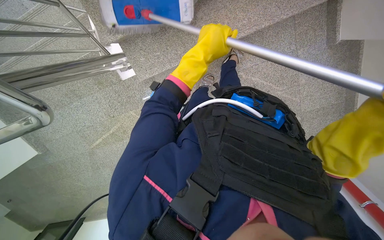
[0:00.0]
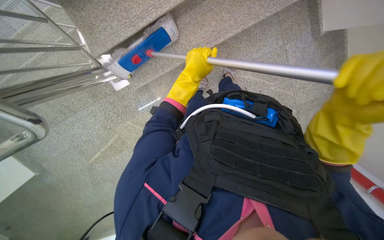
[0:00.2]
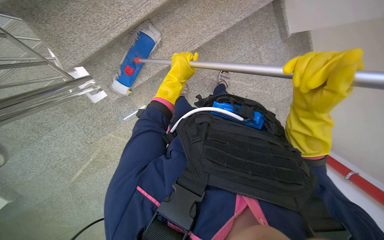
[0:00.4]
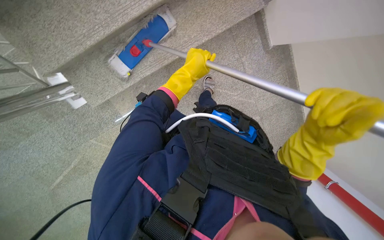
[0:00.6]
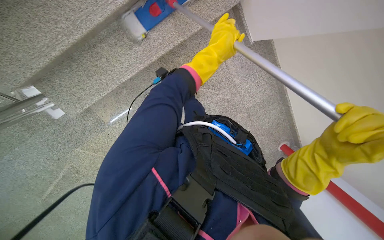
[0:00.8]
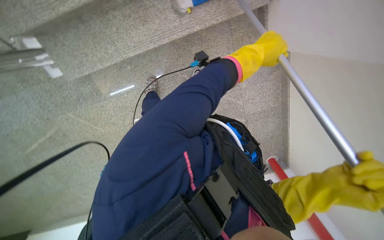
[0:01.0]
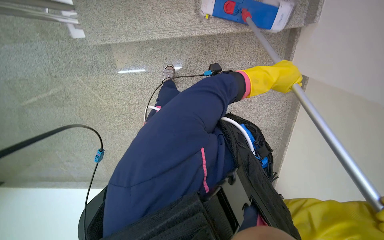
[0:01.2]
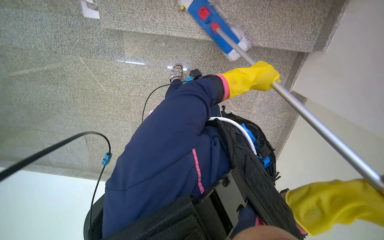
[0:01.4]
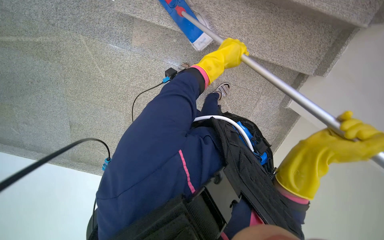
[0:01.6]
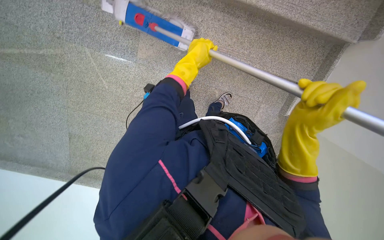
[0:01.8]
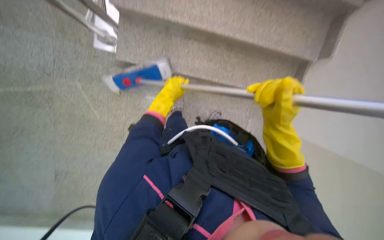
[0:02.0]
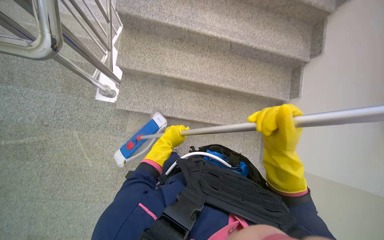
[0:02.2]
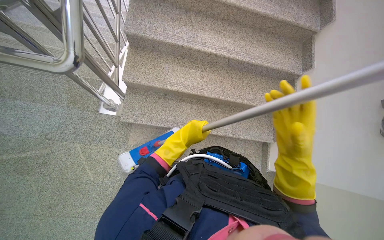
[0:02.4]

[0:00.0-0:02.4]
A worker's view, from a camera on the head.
Job: mopping floor.
The whole recording: Mopping stairs. The worker mops the stairs and landing with a long-handled mop.
0:01.2 to 0:02.4: The wearer moves roughly 50 cm. The camera sweeps to the right, by roughly 25 degrees. The view tips upward by some 35 degrees.

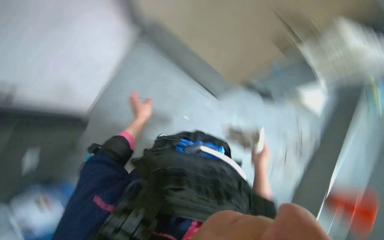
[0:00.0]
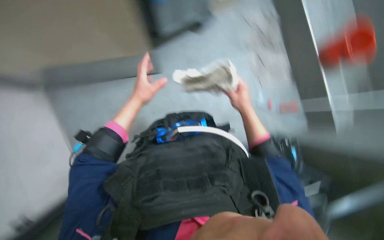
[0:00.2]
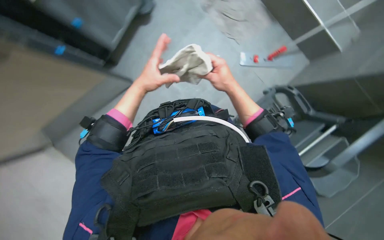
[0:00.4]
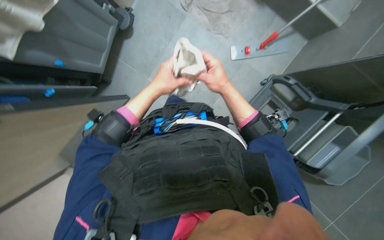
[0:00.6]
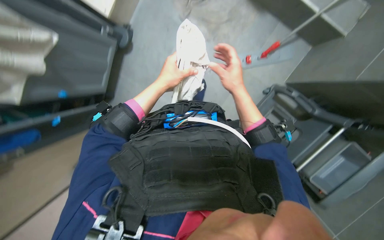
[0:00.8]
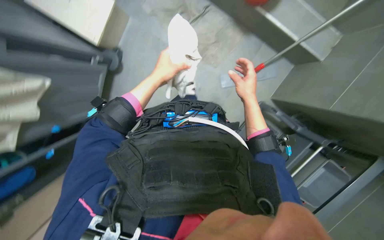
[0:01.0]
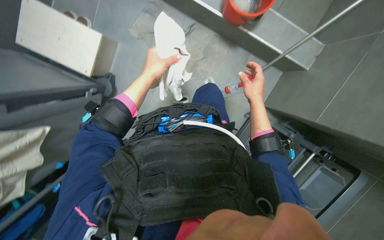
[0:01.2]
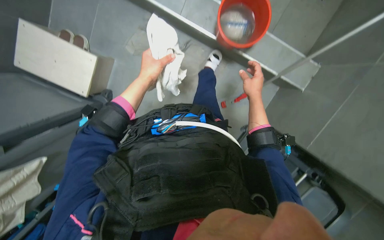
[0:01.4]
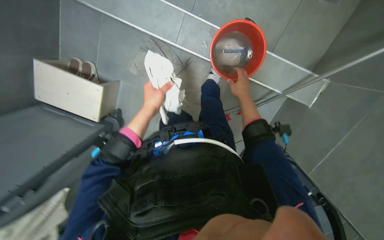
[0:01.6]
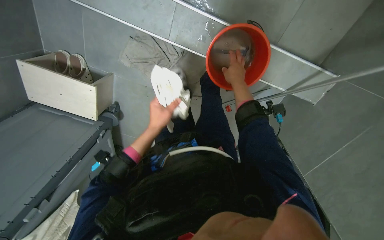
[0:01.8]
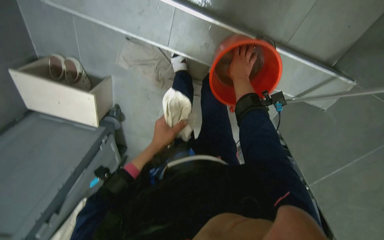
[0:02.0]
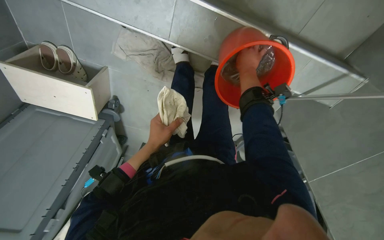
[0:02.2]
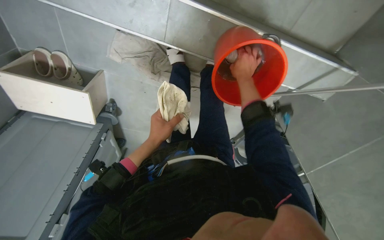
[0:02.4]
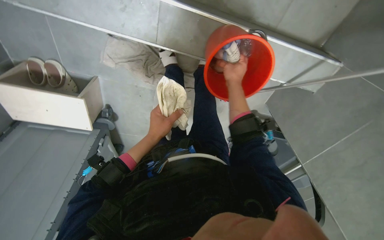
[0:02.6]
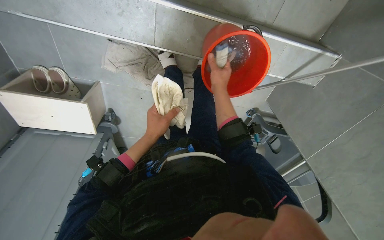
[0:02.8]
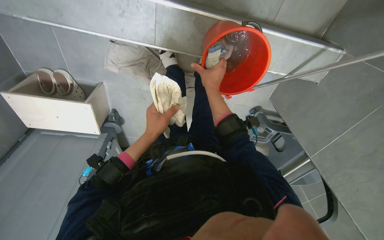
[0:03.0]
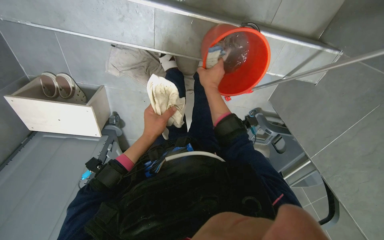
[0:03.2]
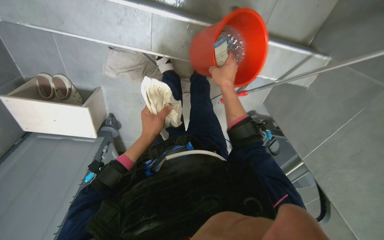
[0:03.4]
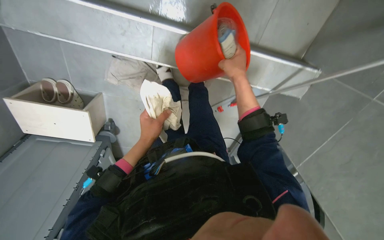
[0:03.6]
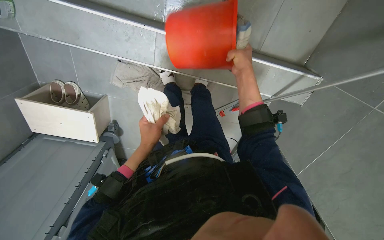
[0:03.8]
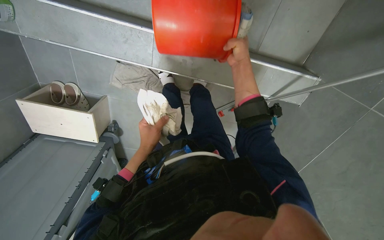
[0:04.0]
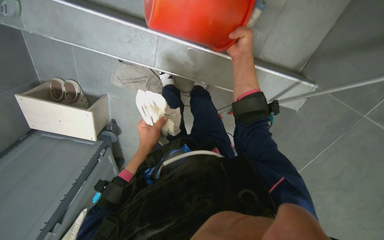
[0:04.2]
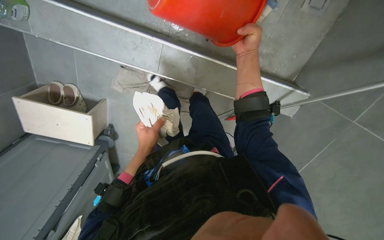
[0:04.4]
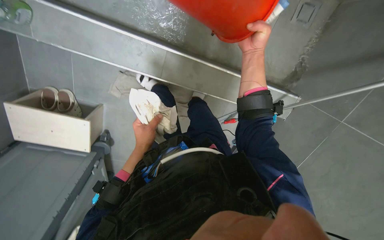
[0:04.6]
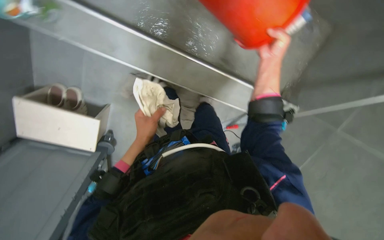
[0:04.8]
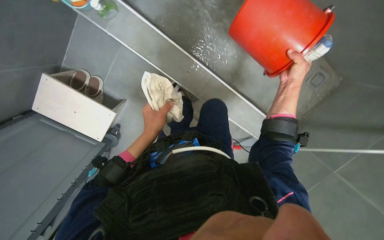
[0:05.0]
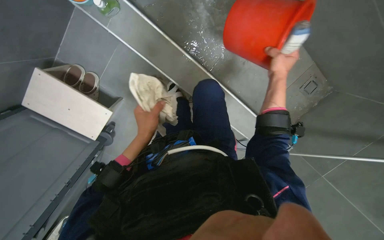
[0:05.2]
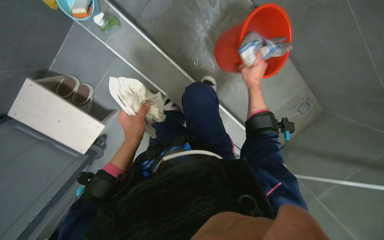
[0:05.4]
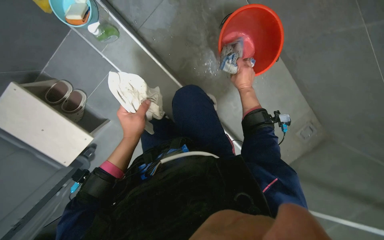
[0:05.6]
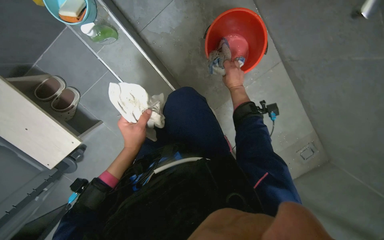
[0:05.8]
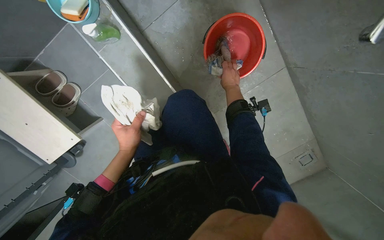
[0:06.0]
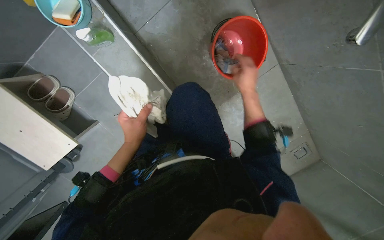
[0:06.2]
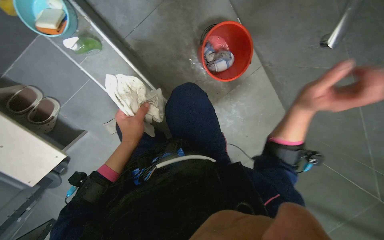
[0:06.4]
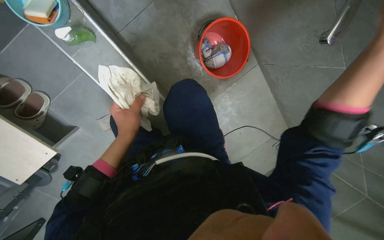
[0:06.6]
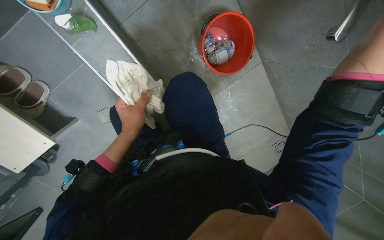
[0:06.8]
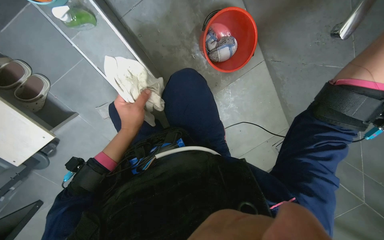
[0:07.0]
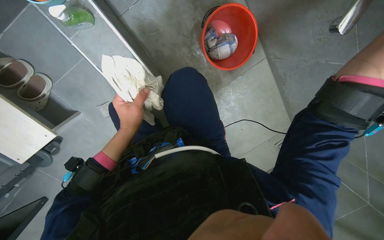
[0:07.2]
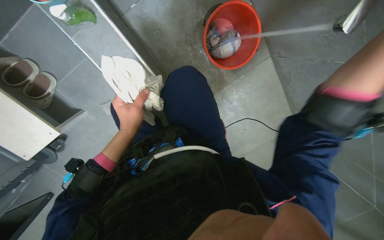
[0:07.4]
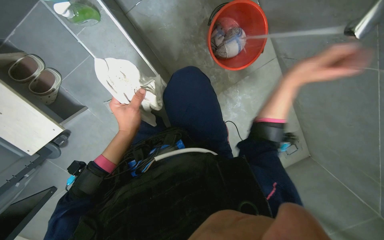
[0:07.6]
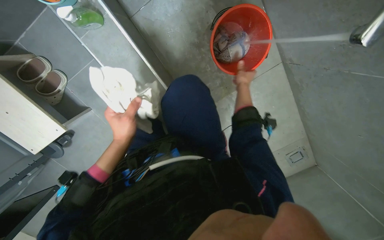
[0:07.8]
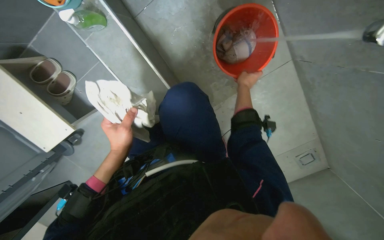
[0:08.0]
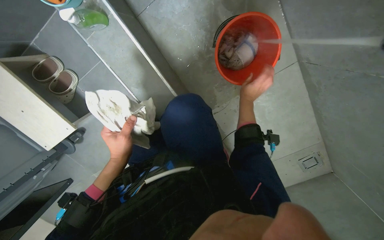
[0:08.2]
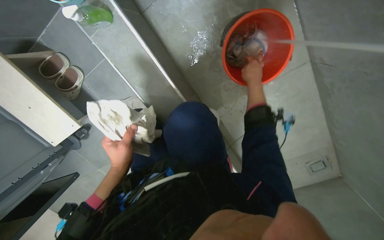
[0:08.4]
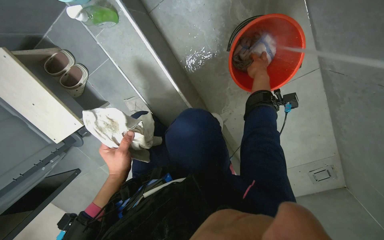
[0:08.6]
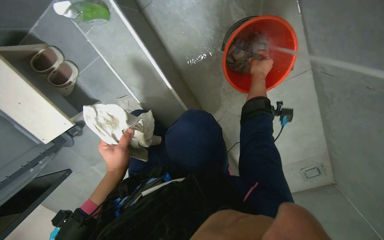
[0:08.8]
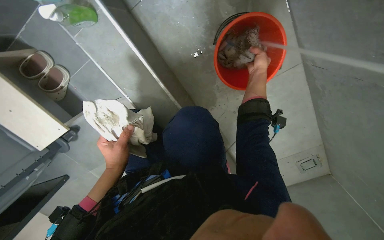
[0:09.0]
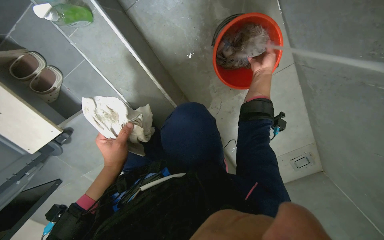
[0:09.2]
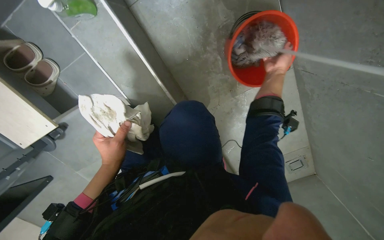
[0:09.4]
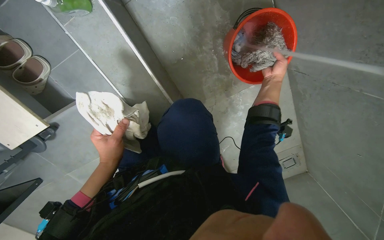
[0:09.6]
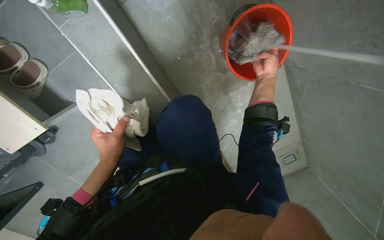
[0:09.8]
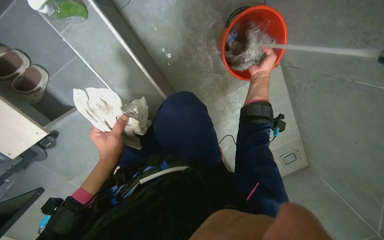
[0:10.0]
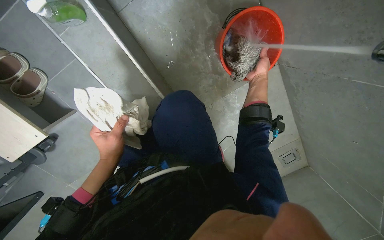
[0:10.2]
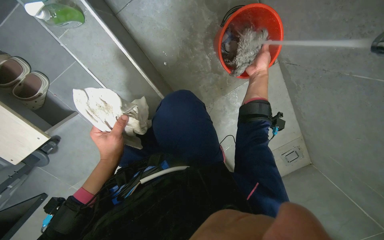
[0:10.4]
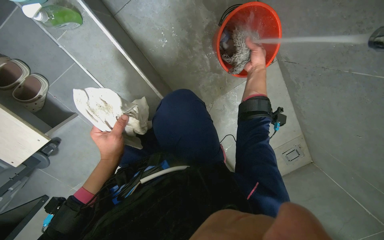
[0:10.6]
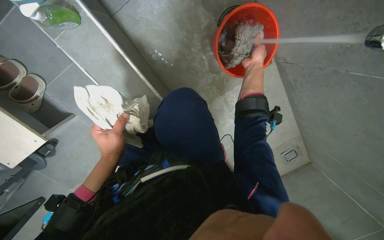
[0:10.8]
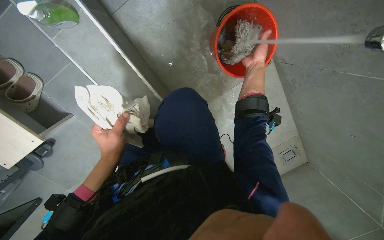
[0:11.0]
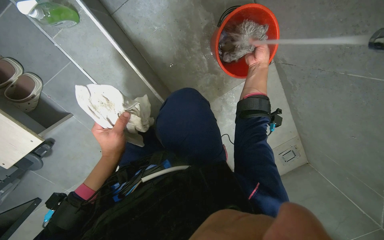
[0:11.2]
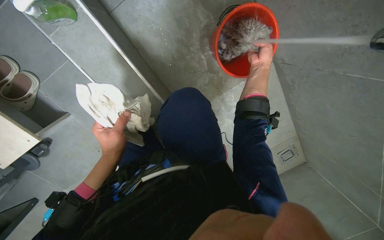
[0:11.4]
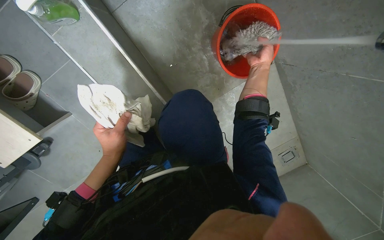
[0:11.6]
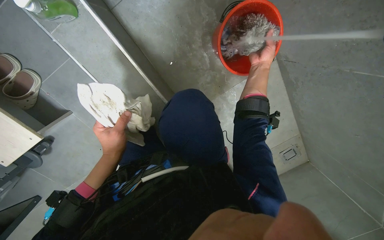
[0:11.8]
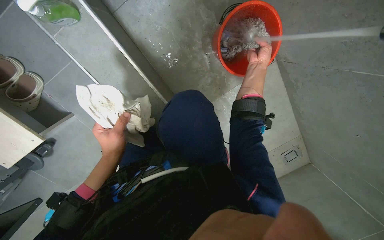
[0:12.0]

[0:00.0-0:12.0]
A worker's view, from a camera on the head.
Job: preparing cleaning supplies.
The whole recording: Cleaning mop head. The worker rinses, wrings, and brushes the mop head.
0:00.0 to 0:01.6: The wearer looks roughly 20 degrees further downward. The scene turns approximately 50 degrees counterclockwise in the picture.
0:01.6 to 0:03.0: The view tilts roughly 15 degrees downward. The right hand travels to the left by about 10 cm.
0:03.0 to 0:04.4: The right hand shifts some 20 cm up the picture and to the right.
0:07.6 to 0:09.0: The right hand travels farther from the camera and up the picture by approximately 30 cm.
0:09.0 to 0:10.4: The hands stay close to where they were, moving slightly.
0:10.4 to 0:12.0: The hands work in one place, with small movements.

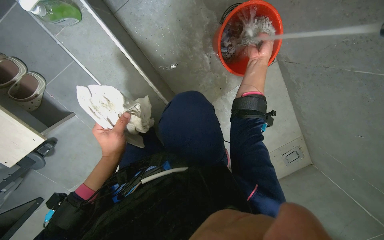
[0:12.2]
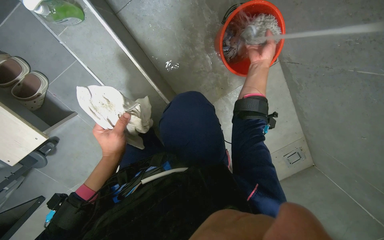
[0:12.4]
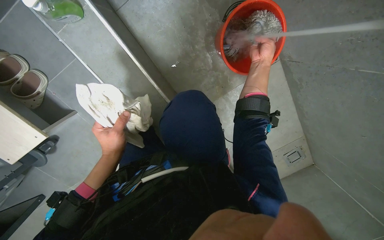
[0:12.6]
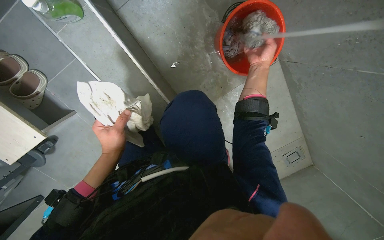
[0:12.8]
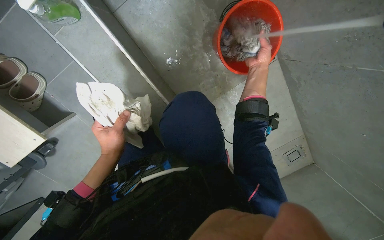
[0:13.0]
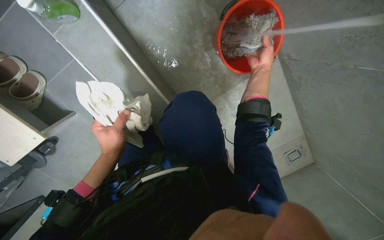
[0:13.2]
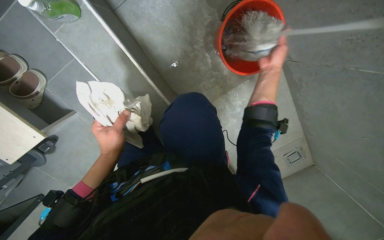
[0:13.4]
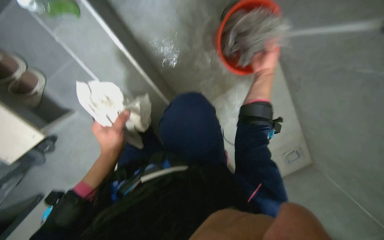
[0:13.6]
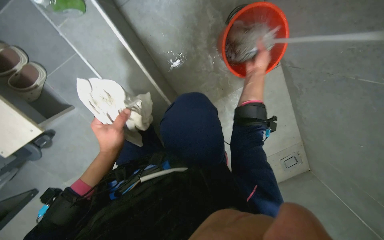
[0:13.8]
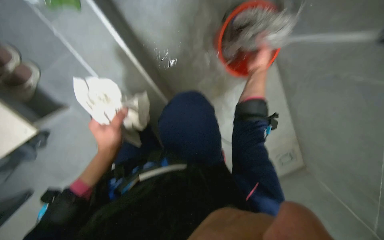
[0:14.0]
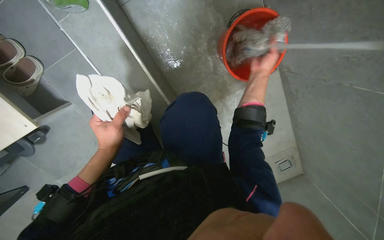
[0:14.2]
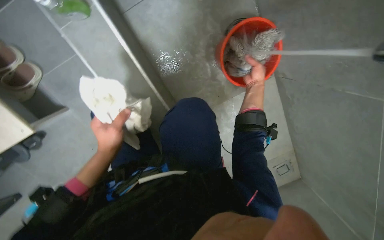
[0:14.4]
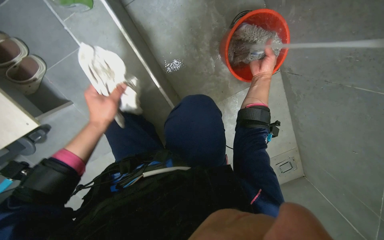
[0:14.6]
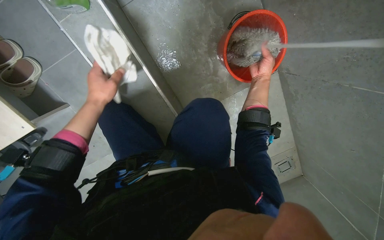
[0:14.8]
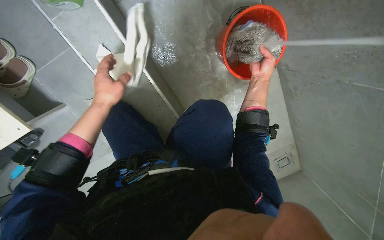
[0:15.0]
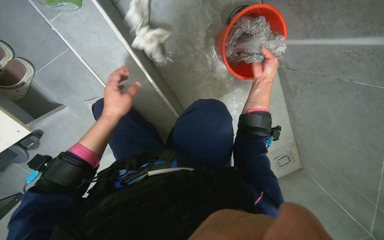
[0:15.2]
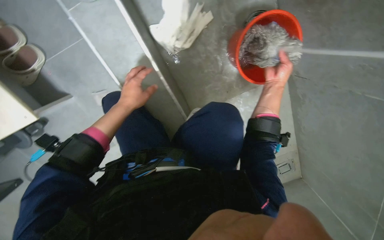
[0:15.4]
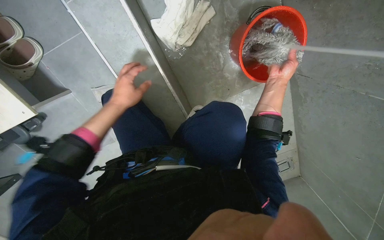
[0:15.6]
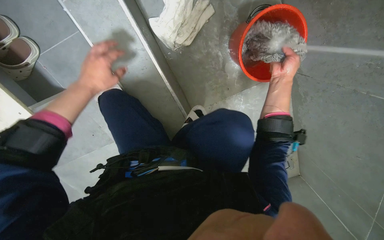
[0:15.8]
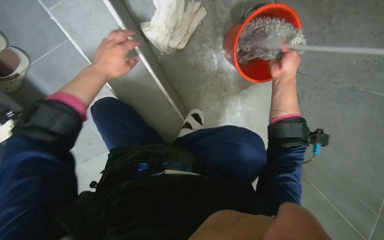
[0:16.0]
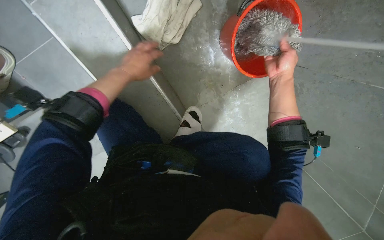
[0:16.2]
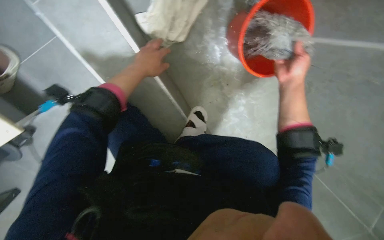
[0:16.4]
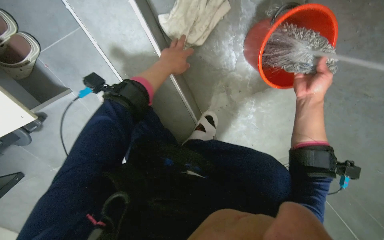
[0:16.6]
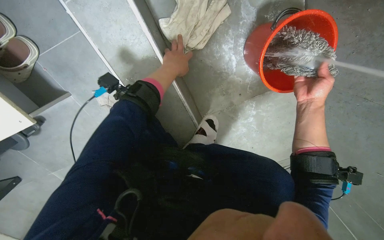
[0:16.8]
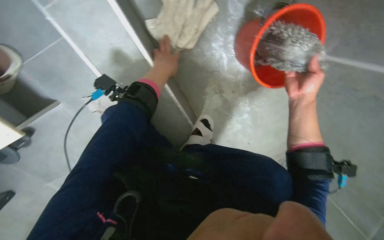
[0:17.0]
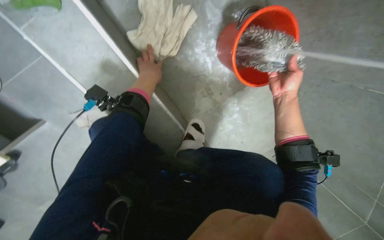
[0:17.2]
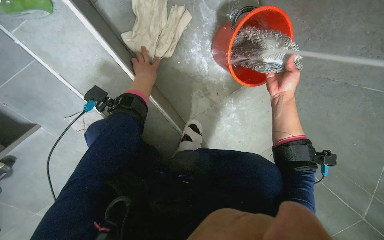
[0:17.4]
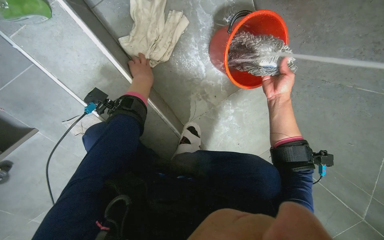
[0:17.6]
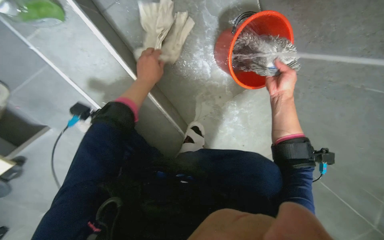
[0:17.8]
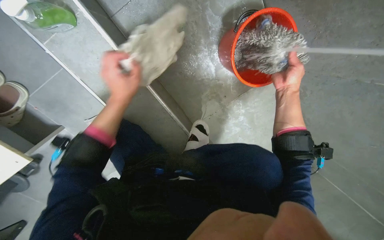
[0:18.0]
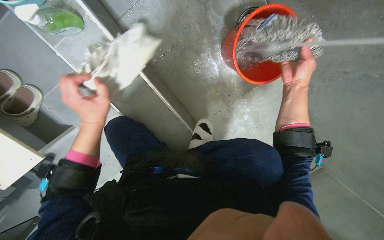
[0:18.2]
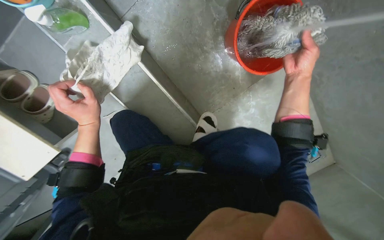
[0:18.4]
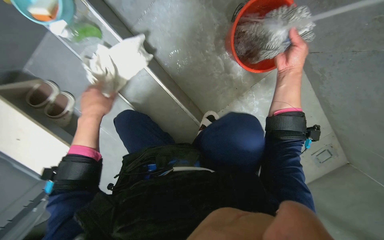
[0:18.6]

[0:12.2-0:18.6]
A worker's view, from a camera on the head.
Job: preparing cleaning supplies.
The whole recording: Cleaning mop head. The worker rinses, wrings, and brushes the mop head.
0:13.8 to 0:15.4: The left hand is displaced up the picture by approximately 10 cm.
0:15.4 to 0:17.0: The left hand heads up the picture, covering about 20 cm.
0:17.0 to 0:18.6: The left hand travels down the picture and to the left by about 20 cm.
